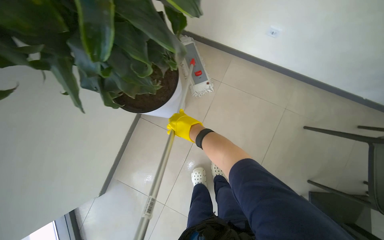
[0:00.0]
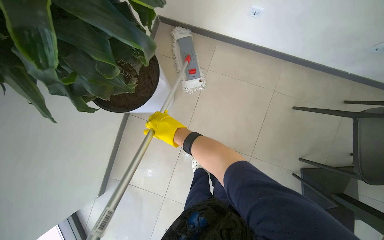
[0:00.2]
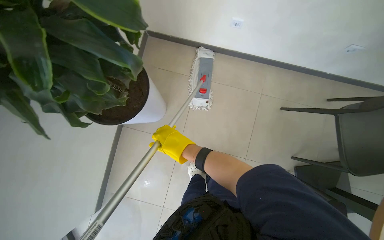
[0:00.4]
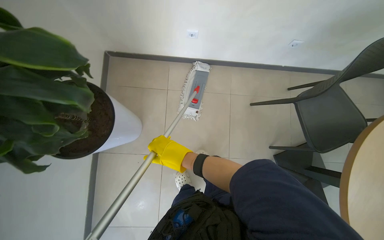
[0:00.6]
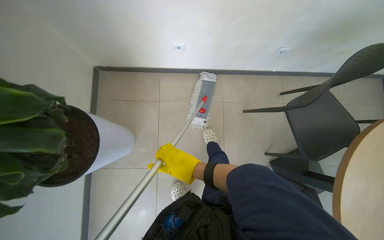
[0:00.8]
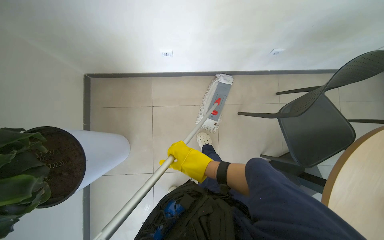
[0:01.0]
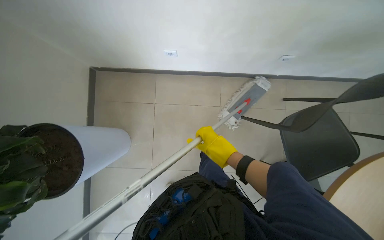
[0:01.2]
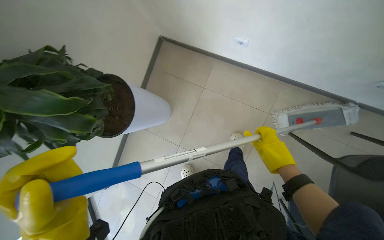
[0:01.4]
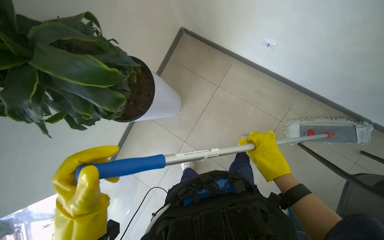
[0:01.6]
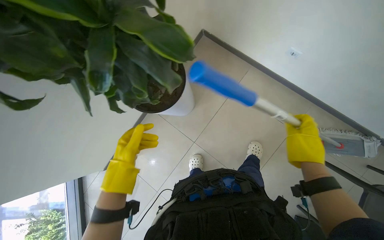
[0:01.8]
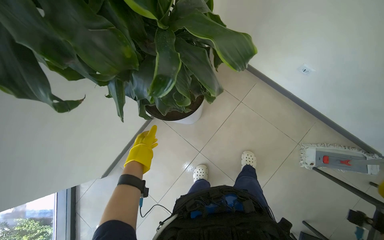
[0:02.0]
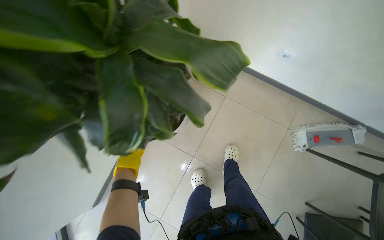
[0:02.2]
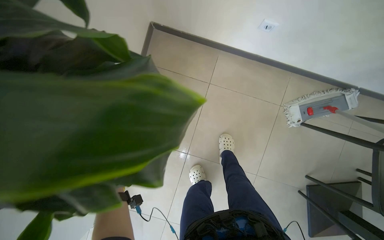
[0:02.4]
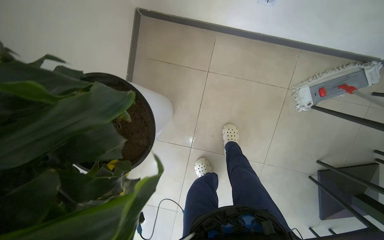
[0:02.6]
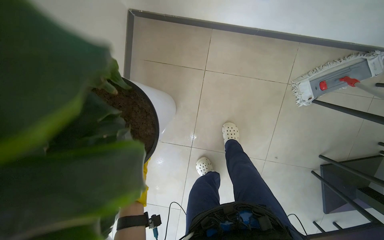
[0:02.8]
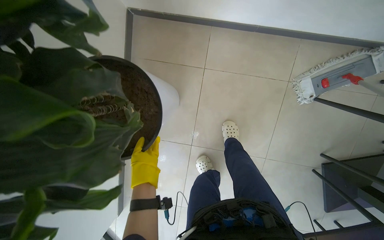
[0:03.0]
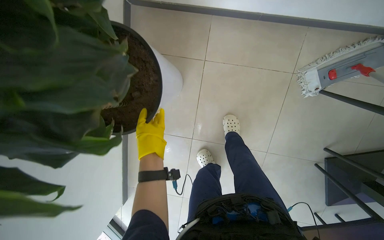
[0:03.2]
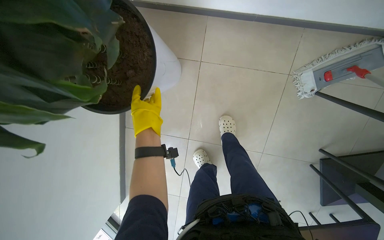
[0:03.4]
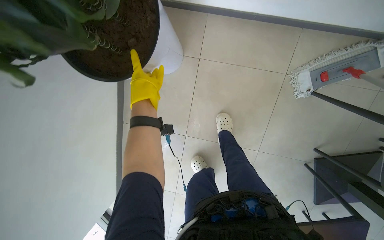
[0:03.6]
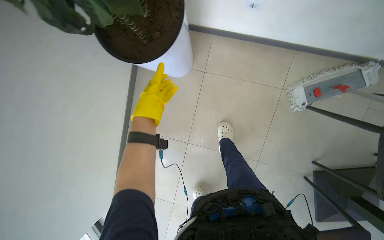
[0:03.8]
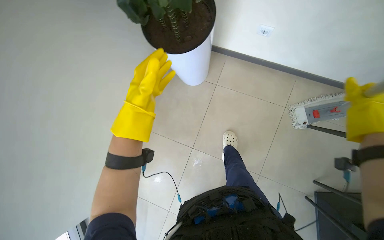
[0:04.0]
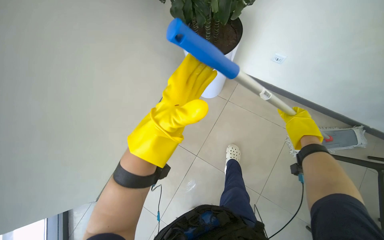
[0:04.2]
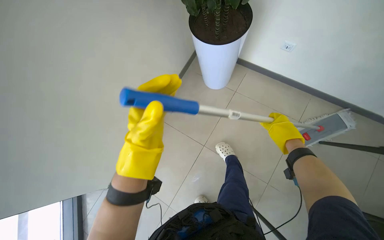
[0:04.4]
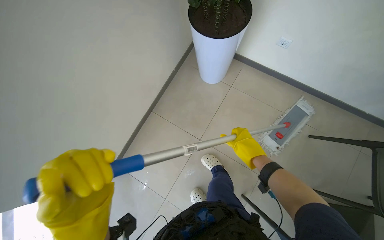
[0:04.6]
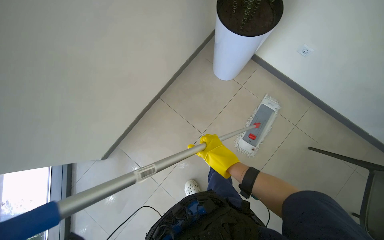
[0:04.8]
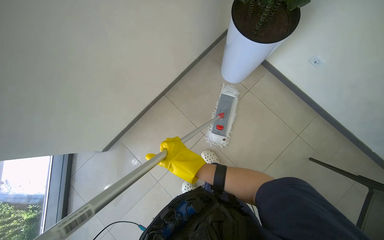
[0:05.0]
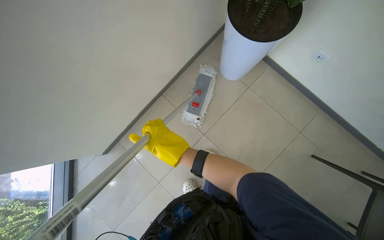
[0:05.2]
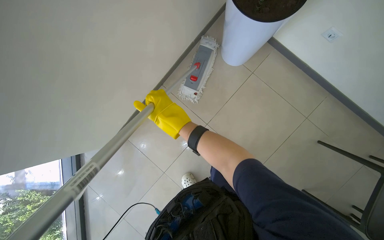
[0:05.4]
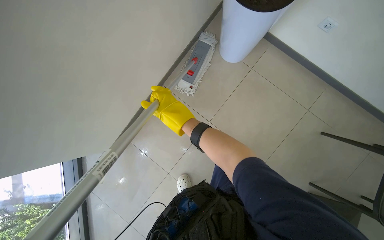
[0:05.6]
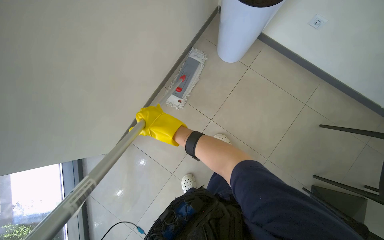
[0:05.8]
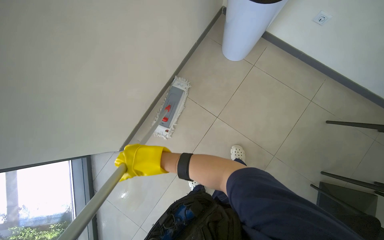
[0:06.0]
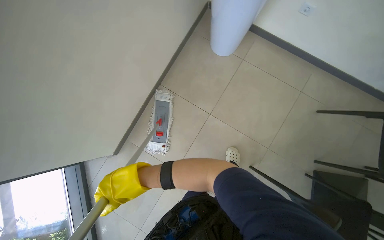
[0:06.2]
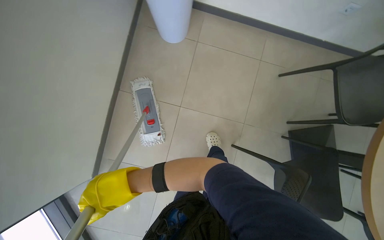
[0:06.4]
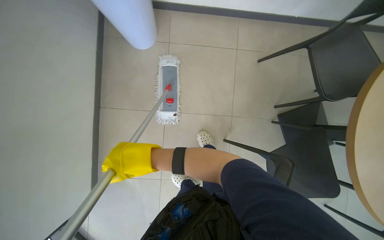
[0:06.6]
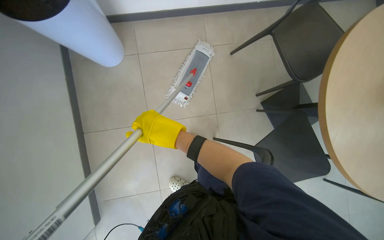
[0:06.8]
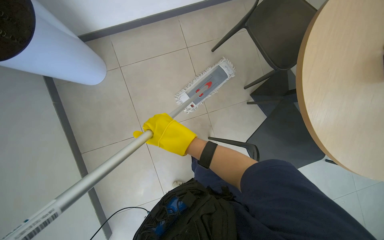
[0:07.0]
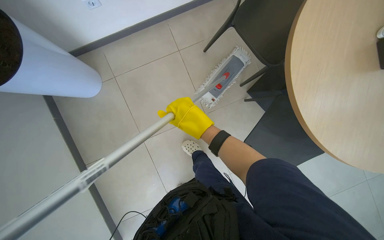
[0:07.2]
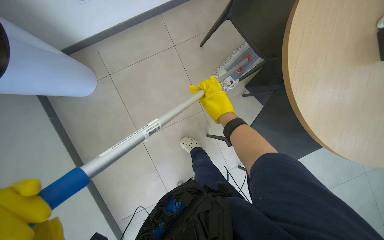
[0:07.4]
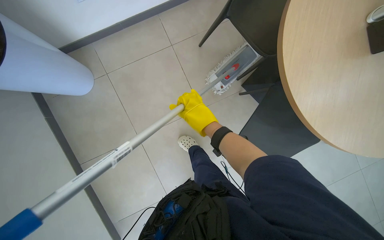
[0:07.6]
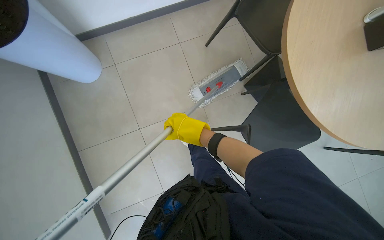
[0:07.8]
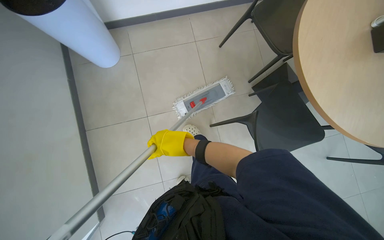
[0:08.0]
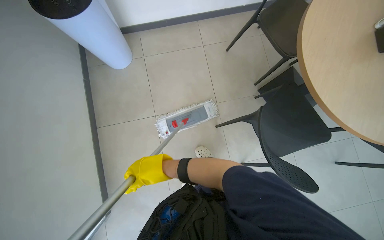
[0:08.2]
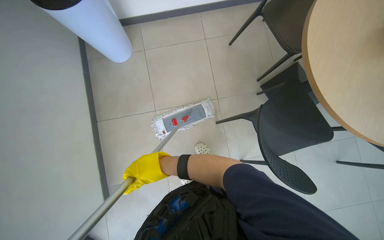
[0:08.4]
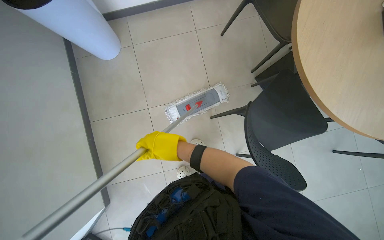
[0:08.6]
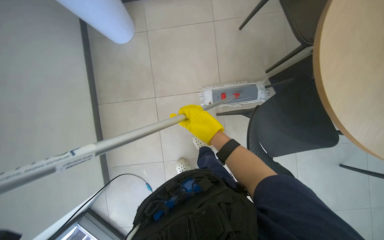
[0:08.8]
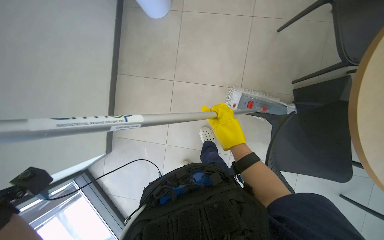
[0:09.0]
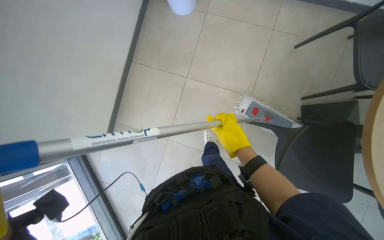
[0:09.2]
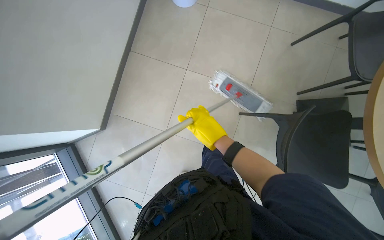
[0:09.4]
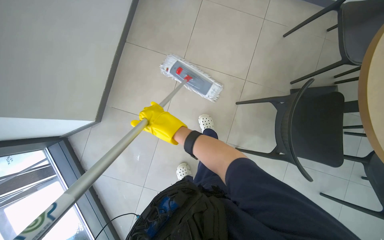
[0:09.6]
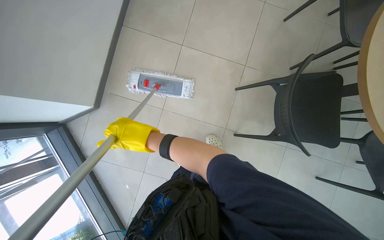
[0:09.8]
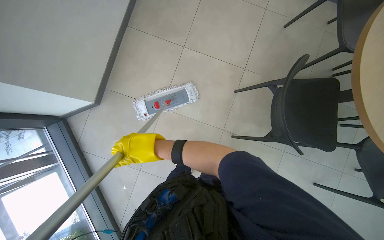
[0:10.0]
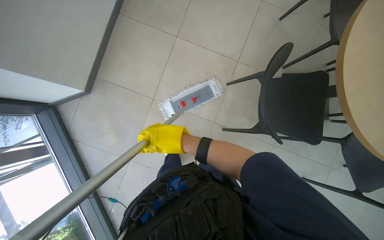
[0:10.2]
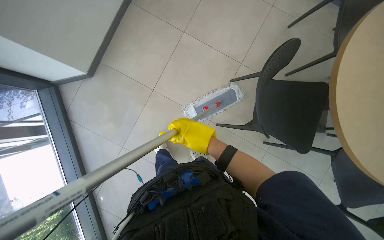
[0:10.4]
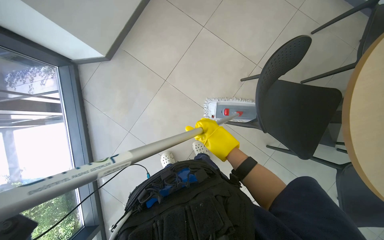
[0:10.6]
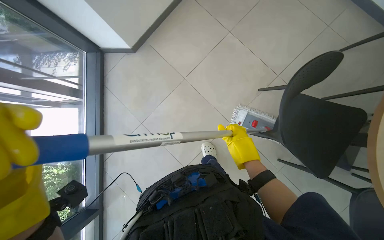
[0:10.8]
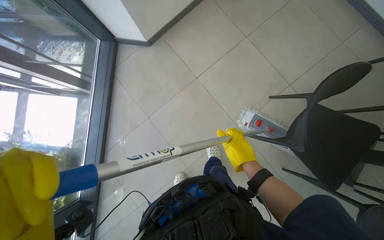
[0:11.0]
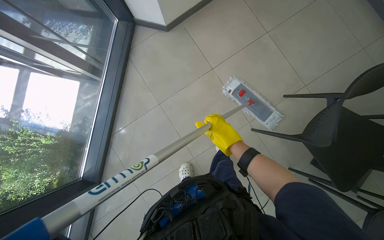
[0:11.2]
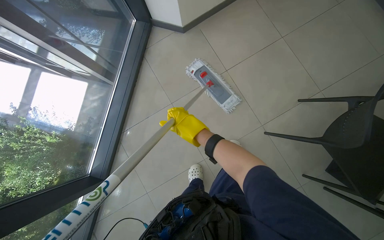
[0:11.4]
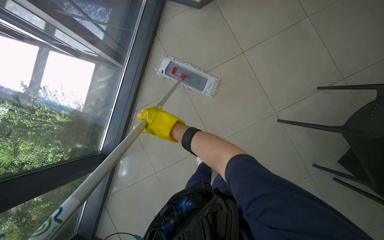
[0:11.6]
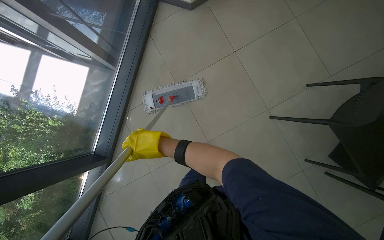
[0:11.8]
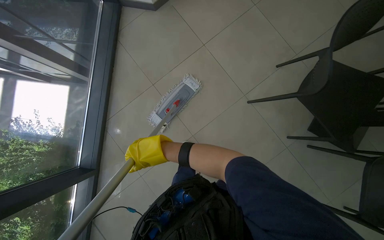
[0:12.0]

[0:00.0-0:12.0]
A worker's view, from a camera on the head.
Job: mopping floor.
The whole recording: Mopping floor. The worker mops the floor, including inside the elevator, and rinses the mop head in the bucket.
0:00.0 to 0:01.6: The view tips downward by roughly 10 degrees.
0:01.6 to 0:03.0: The wearer looks approximately 15 degrees further downward. The left hand travels farther from the camera by roughly 35 cm.
0:03.0 to 0:04.4: The camera travels some 40 cm. The view tips upward by roughly 20 degrees.
0:04.4 to 0:06.0: The right hand moves to the left, roughly 60 cm.
0:06.0 to 0:07.6: The wearer moves some 50 cm. The scene turns about 60 degrees counterclockwise in the picture.
0:07.6 to 0:09.0: The scene rotates clockwise by approximately 35 degrees.
0:09.0 to 0:10.4: The right hand goes to the left and returns, some 30 cm each way.

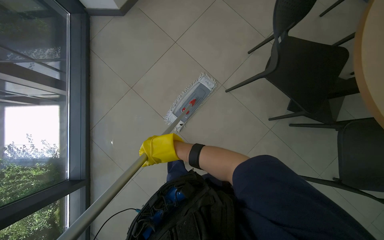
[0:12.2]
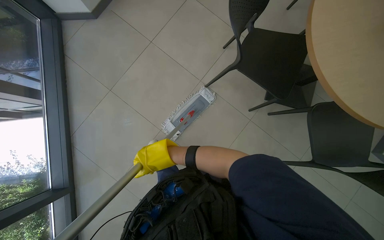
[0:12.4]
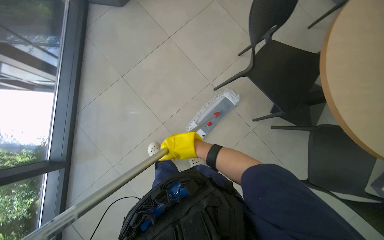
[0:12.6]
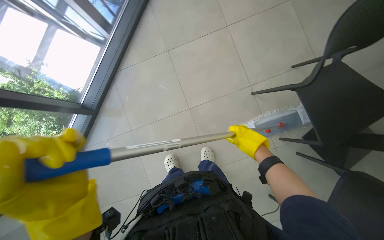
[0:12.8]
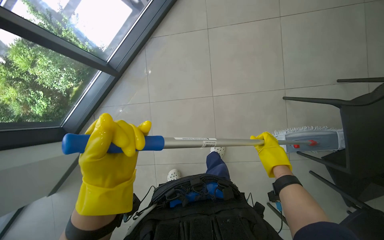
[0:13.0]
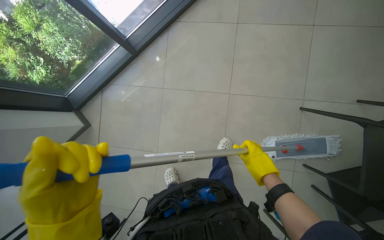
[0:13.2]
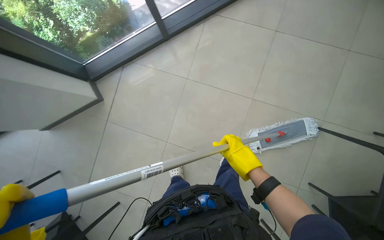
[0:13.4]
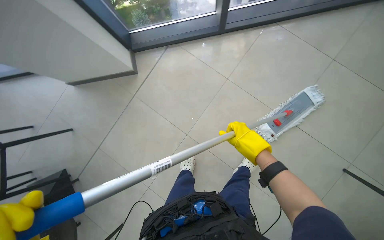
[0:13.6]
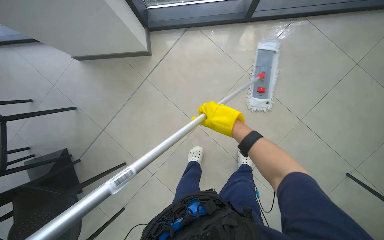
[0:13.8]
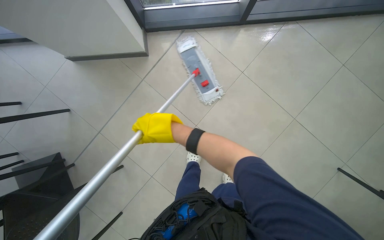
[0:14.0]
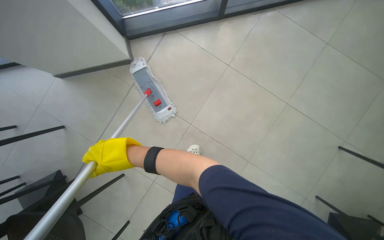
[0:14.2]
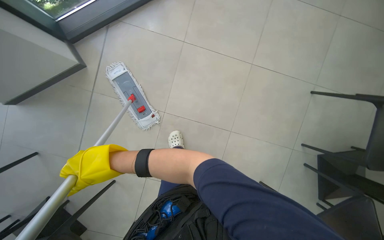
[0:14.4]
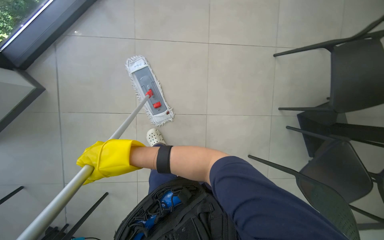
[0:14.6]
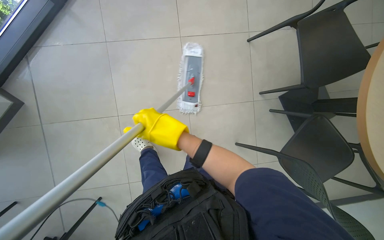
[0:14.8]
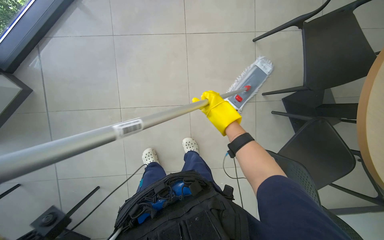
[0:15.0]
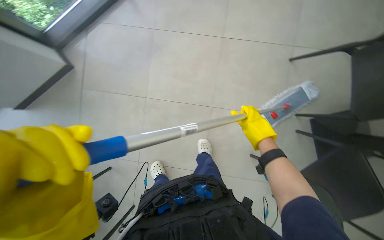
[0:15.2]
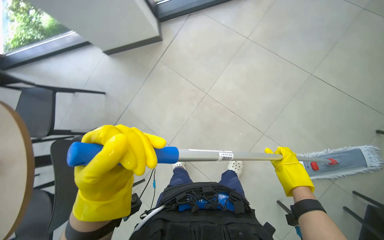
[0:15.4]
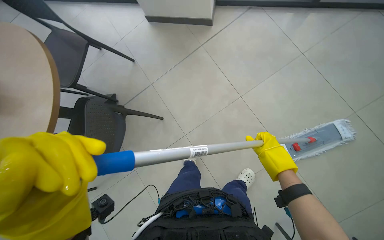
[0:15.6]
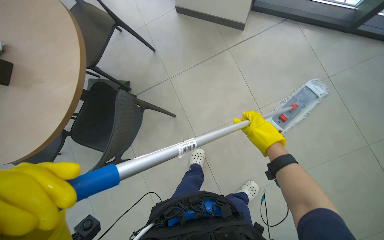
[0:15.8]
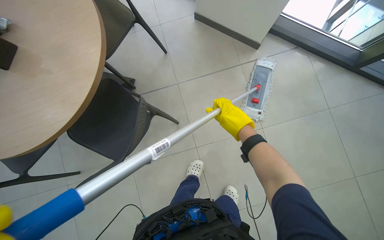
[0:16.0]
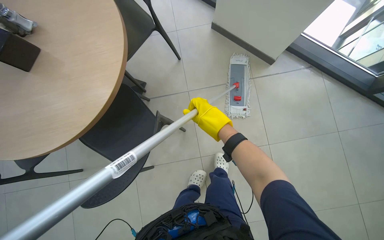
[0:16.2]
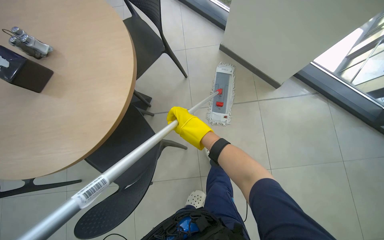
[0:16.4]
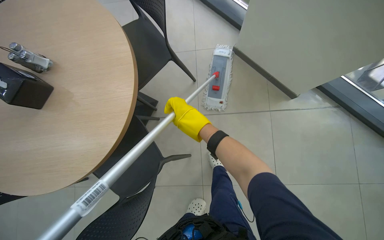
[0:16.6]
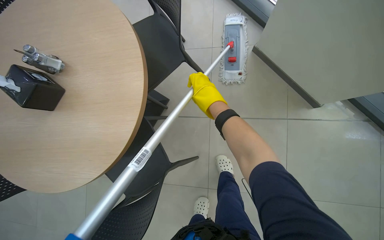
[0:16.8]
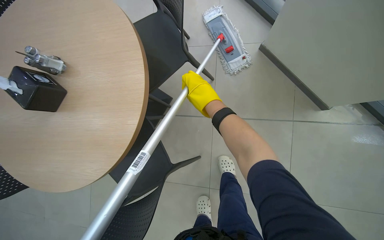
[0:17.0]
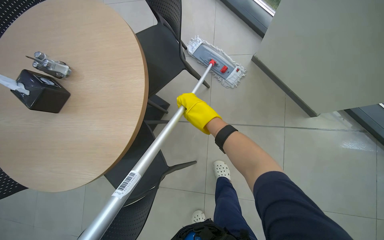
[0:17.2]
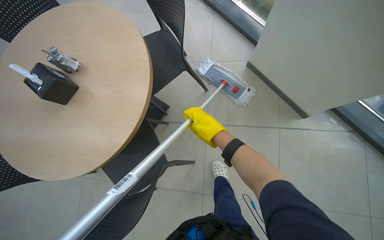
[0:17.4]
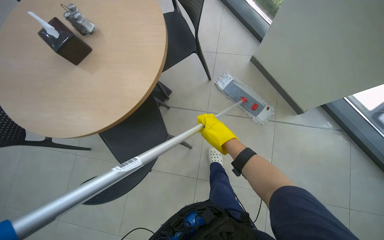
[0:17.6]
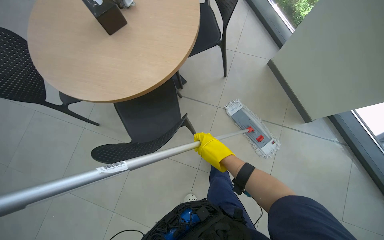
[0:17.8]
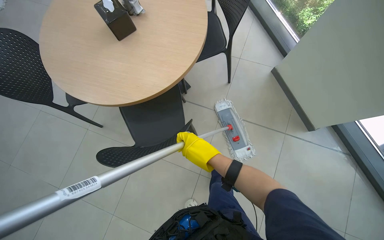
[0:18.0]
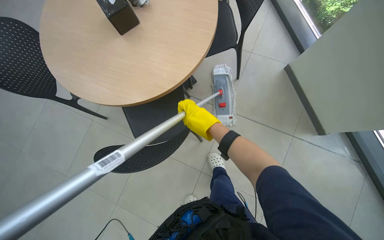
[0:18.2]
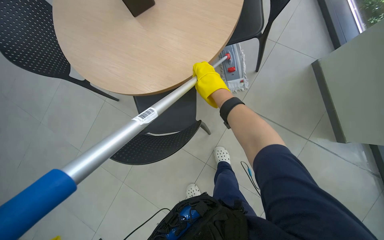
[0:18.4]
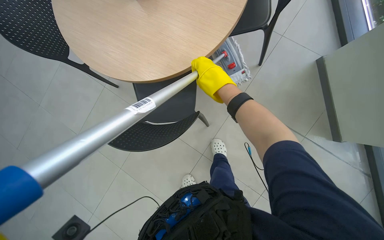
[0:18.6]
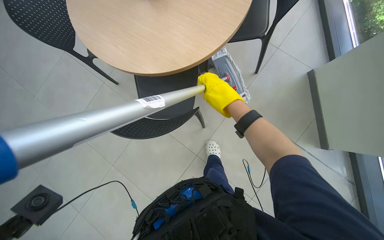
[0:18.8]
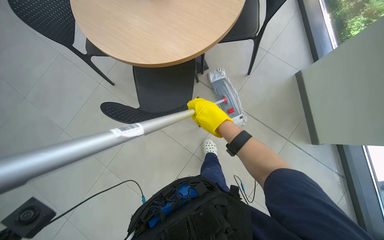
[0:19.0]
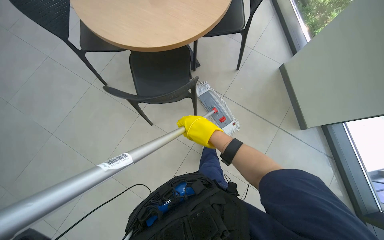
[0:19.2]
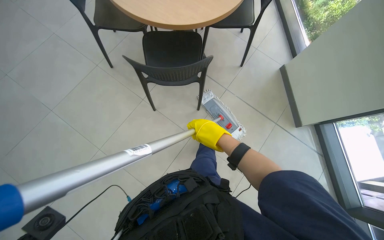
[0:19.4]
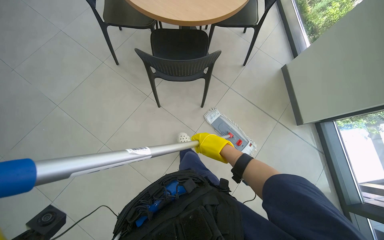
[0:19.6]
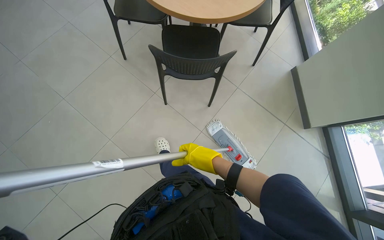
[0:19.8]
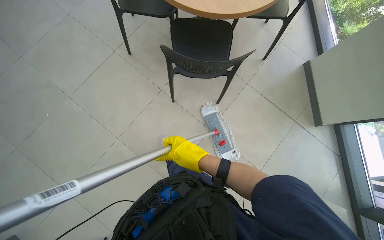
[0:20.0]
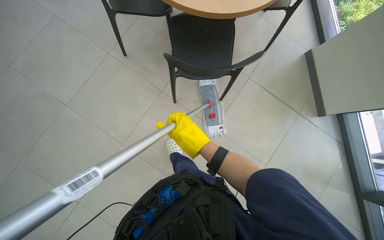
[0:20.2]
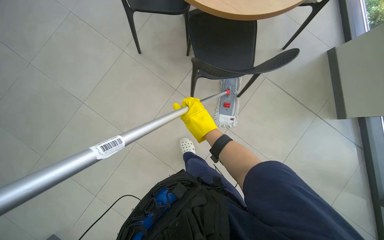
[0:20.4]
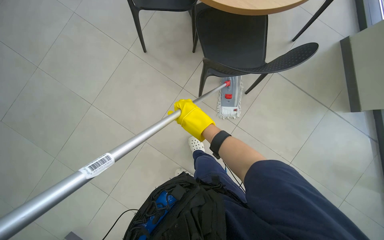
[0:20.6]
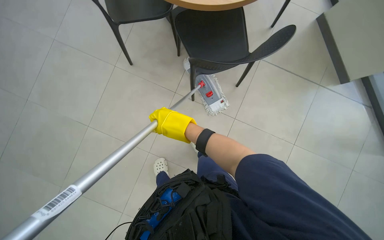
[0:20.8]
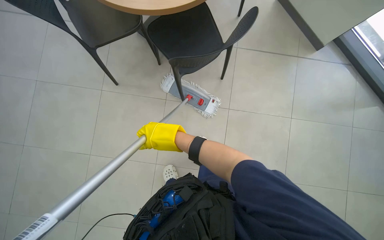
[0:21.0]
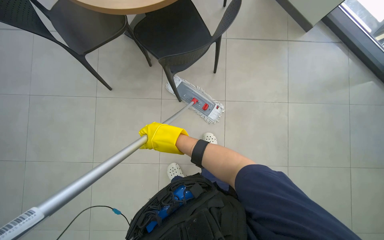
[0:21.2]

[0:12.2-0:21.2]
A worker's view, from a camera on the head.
Job: mopping floor.
The whole recording: Mopping floor. The worker mops the floor, including inside the elevator, and rinses the mop head in the bucket.
0:12.2 to 0:13.8: The camera travels some 60 cm. The scene turns some 70 degrees clockwise in the picture.
0:15.2 to 0:16.6: The camera travels about 50 cm. The head turns to the left by some 45 degrees. The wearer looks some 15 degrees further upward.
0:16.6 to 0:18.2: The scene rotates clockwise by approximately 25 degrees. The right hand goes up and down the picture, approximately 15 cm each way, reversing 2 times.
0:19.8 to 0:21.2: The view tilts roughly 15 degrees downward. Everything in view rotates approximately 35 degrees counterclockwise.
